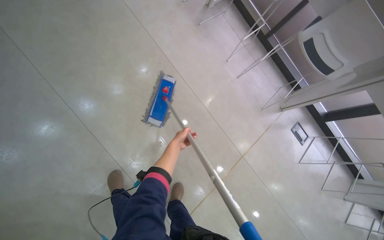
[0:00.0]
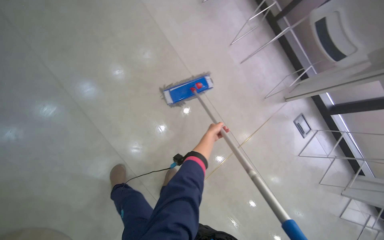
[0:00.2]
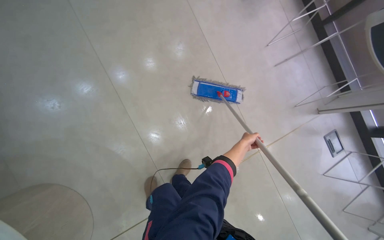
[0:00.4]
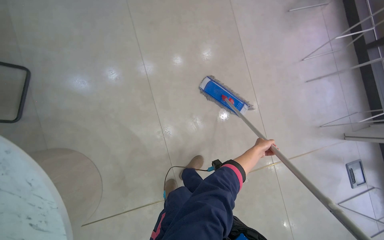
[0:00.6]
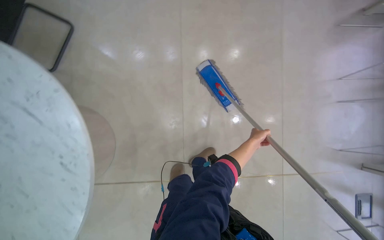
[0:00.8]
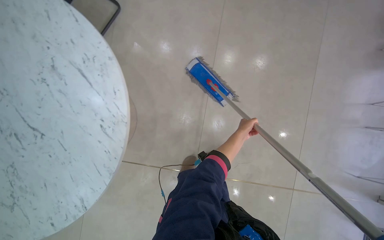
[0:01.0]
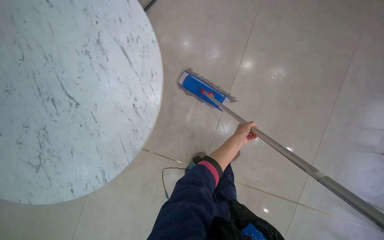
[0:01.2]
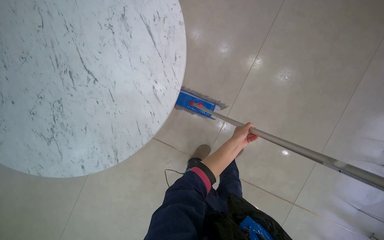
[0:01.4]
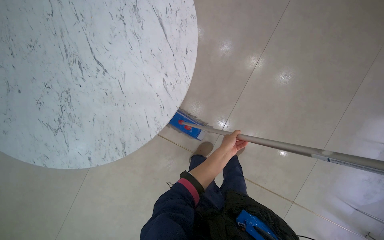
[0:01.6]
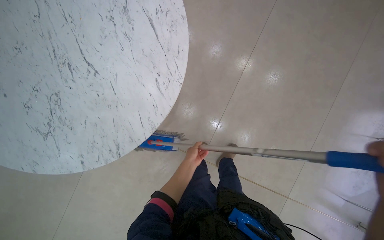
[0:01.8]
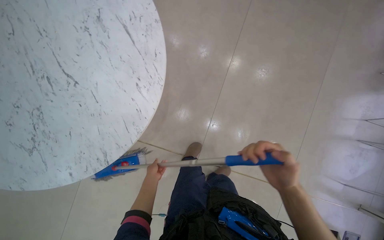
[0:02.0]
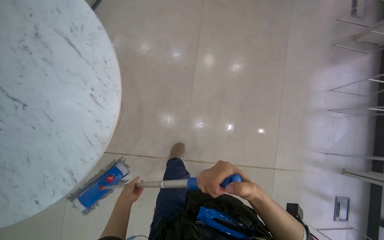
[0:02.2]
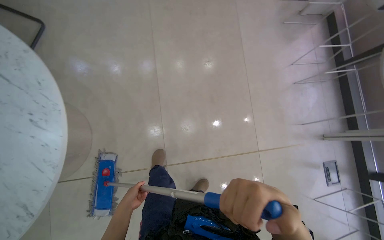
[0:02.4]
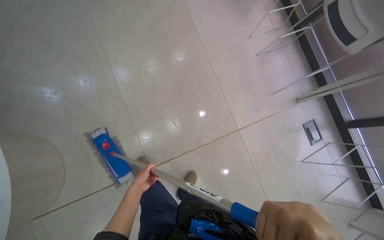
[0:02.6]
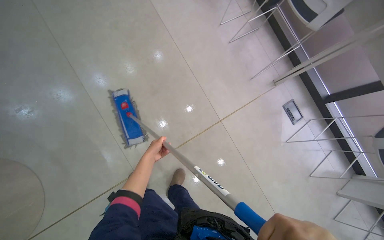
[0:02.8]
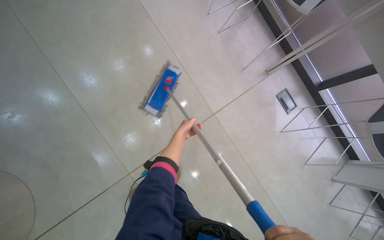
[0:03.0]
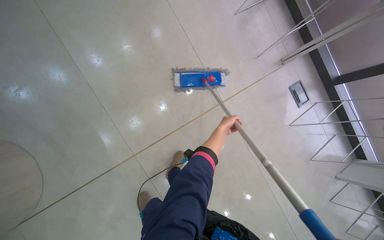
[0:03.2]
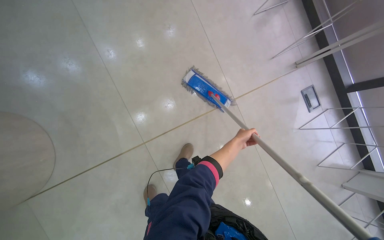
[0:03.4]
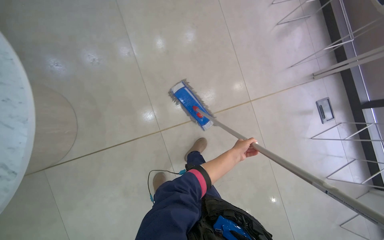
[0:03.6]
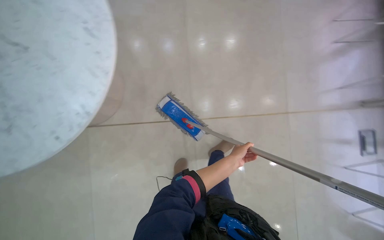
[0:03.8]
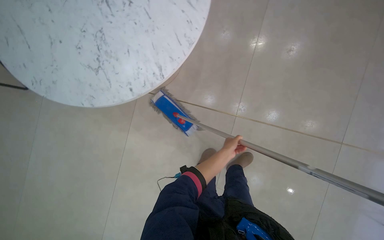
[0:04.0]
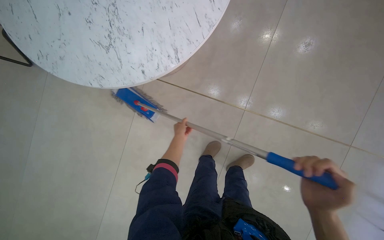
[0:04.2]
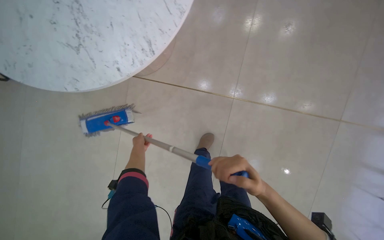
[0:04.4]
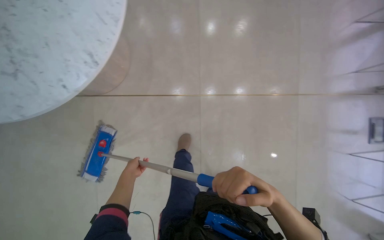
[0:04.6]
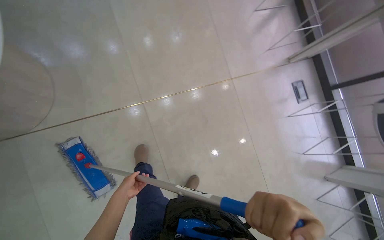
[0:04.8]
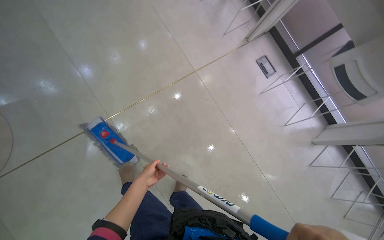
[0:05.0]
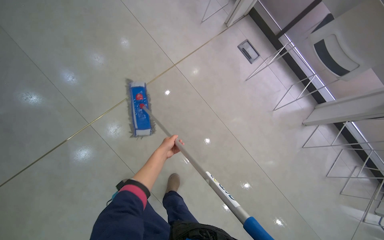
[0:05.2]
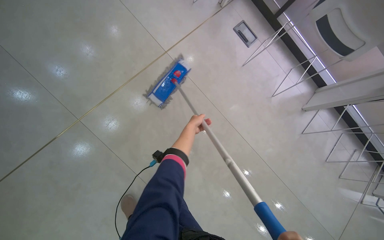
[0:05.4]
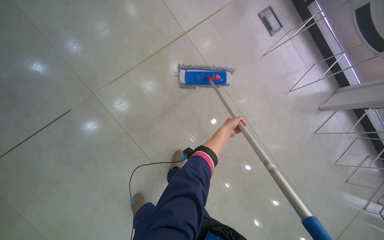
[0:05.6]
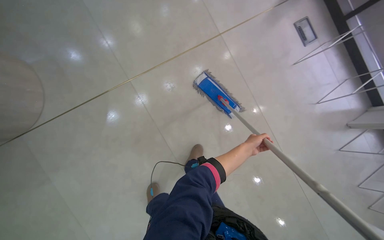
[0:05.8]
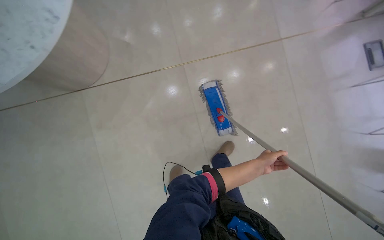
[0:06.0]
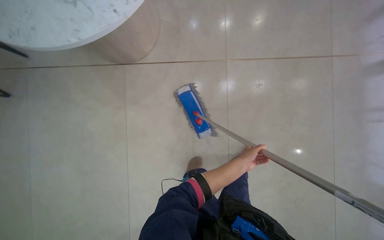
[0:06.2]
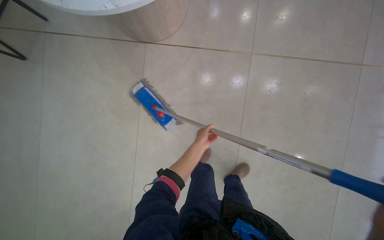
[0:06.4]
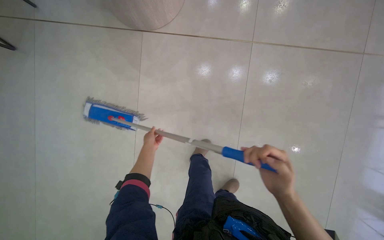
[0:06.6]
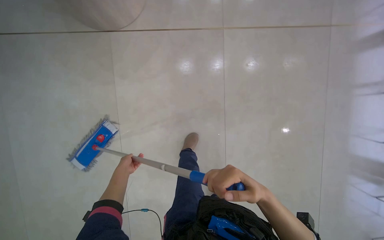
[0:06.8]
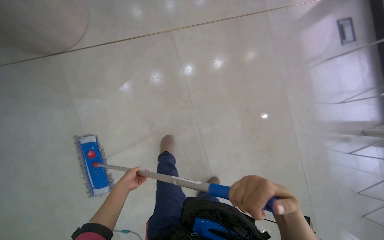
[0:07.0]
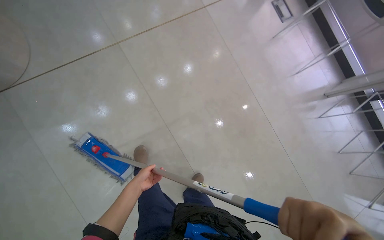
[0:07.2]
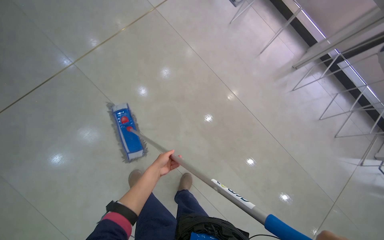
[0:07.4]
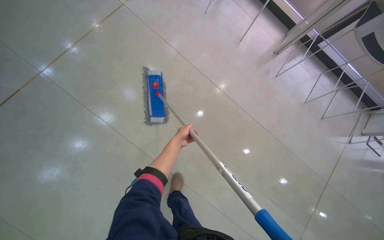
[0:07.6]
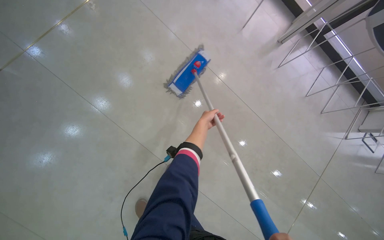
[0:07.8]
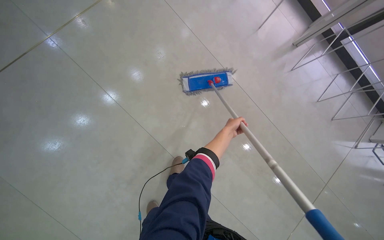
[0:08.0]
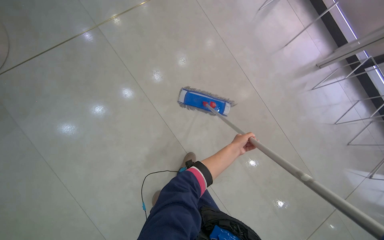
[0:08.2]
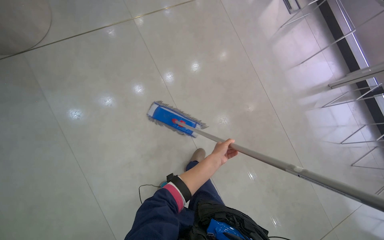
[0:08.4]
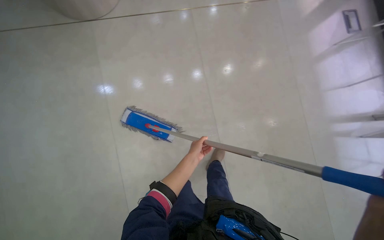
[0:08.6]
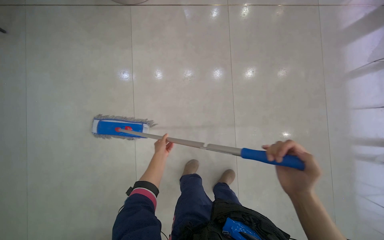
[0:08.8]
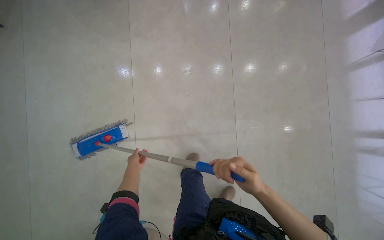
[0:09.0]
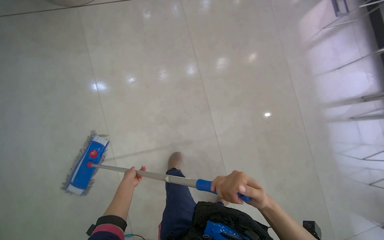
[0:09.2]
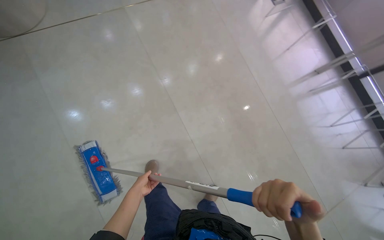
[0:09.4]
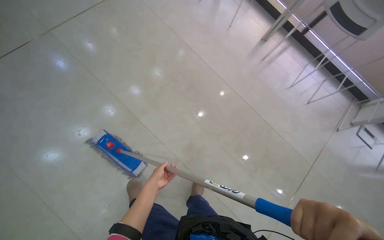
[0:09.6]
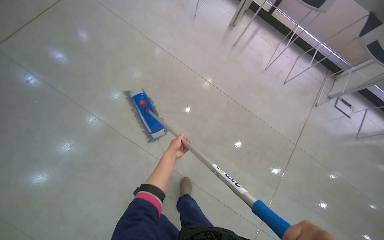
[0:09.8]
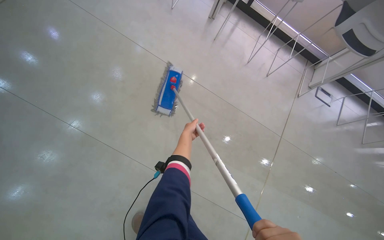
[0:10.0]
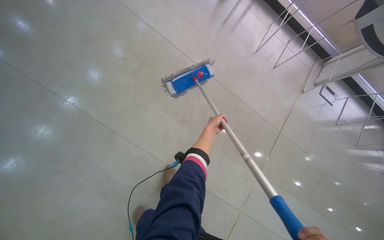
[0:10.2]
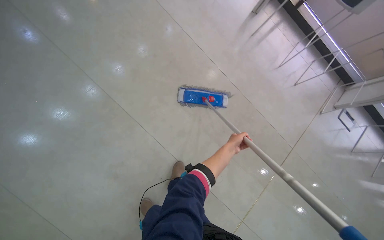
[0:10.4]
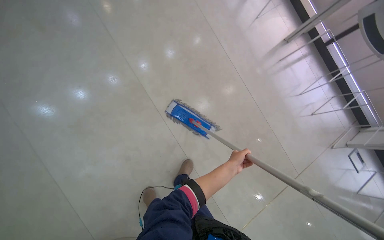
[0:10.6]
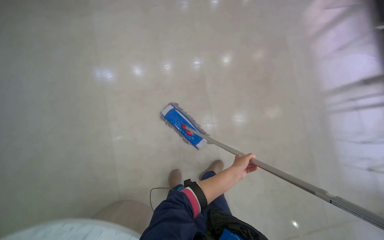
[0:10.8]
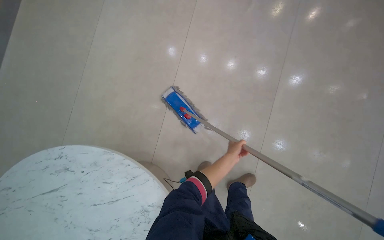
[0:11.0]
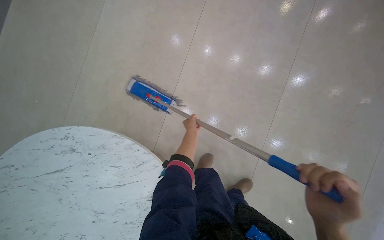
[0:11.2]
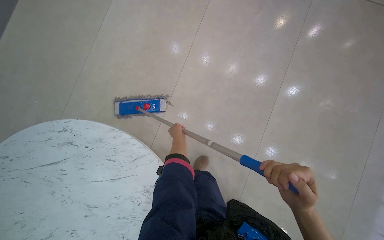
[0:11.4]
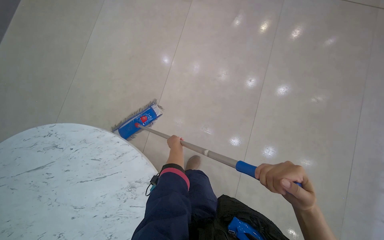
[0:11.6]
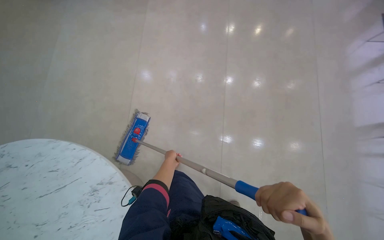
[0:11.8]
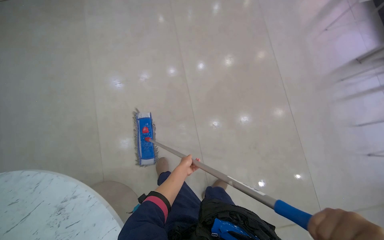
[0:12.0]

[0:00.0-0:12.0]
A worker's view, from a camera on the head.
Job: mopping floor.
The whole recording: Mopping tiled floor. The worker mops the tiled floor, moving chairs to clean underneath them.
0:00.0 to 0:01.6: The head rotates roughly 55 degrees to the left.
0:01.6 to 0:03.0: The camera is carried approximately 80 cm. The head rotates some 65 degrees to the right.
0:03.0 to 0:04.4: The head travels some 60 cm. The scene turns about 25 degrees clockwise in the picture.
0:06.0 to 0:07.6: The wearer moves approximately 40 cm.
0:07.6 to 0:09.0: The head travels some 50 cm. The wearer's head swings about 25 degrees to the left.
0:09.0 to 0:10.4: The wearer moves about 60 cm. The head rotates about 45 degrees to the right.
0:10.4 to 0:12.0: The camera is carried approximately 50 cm.

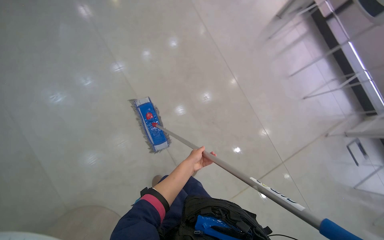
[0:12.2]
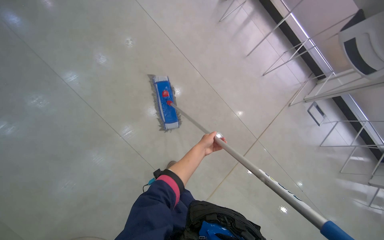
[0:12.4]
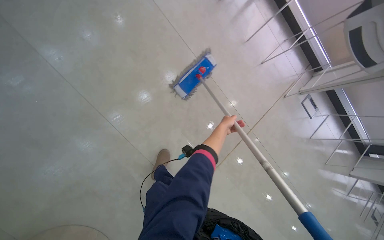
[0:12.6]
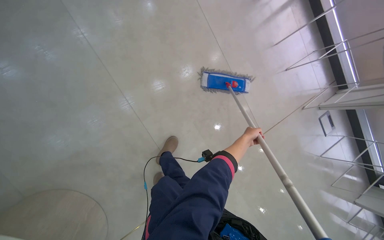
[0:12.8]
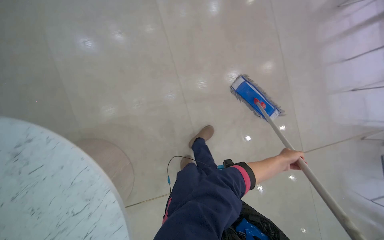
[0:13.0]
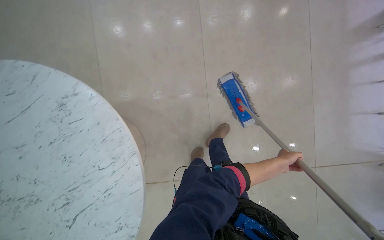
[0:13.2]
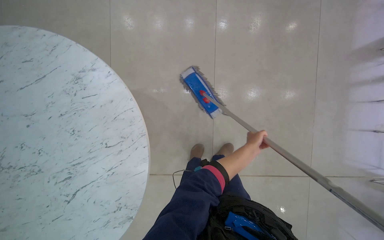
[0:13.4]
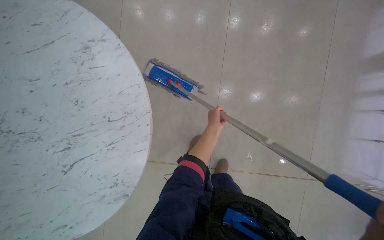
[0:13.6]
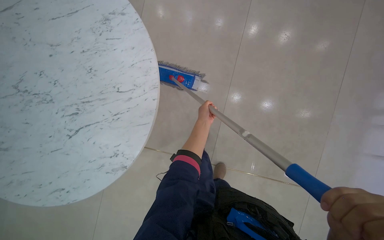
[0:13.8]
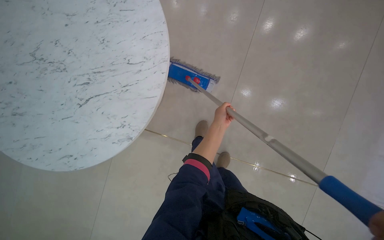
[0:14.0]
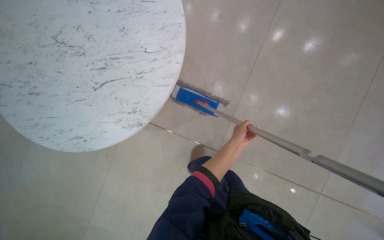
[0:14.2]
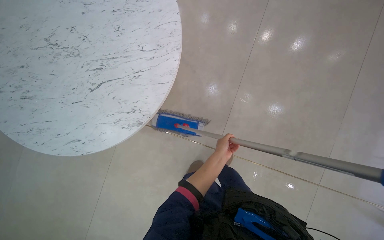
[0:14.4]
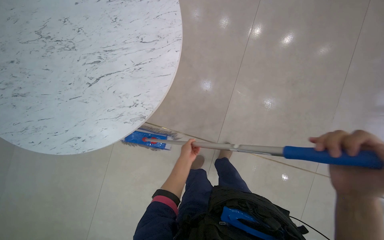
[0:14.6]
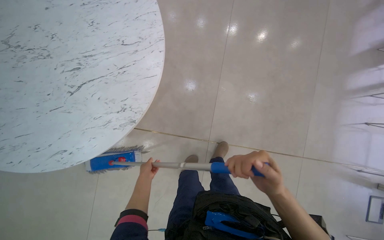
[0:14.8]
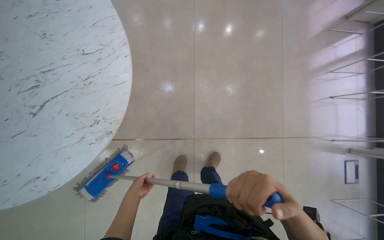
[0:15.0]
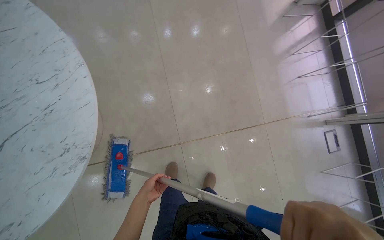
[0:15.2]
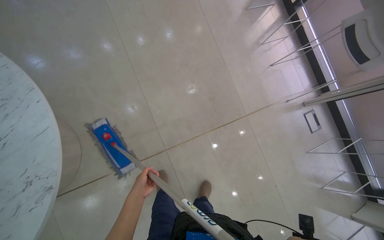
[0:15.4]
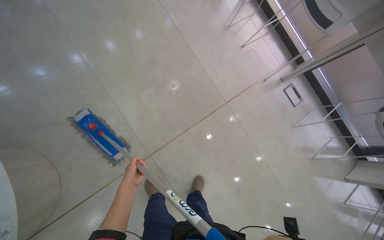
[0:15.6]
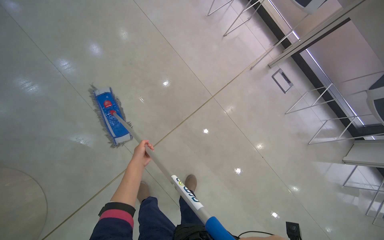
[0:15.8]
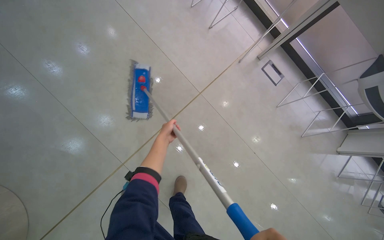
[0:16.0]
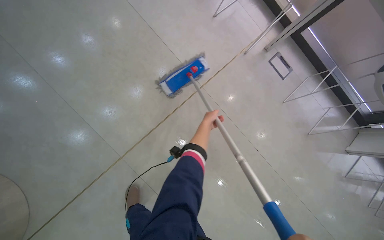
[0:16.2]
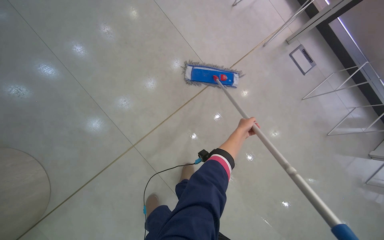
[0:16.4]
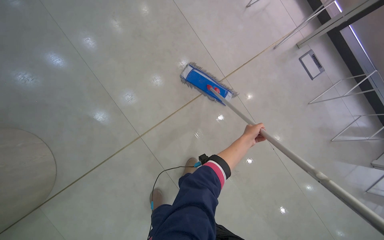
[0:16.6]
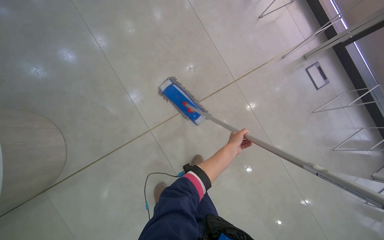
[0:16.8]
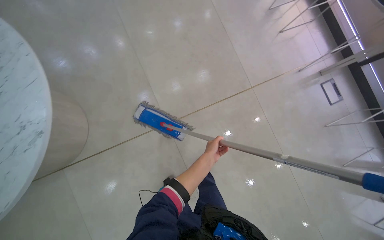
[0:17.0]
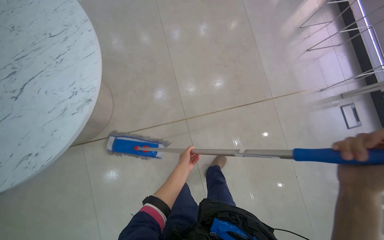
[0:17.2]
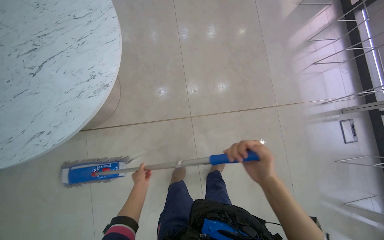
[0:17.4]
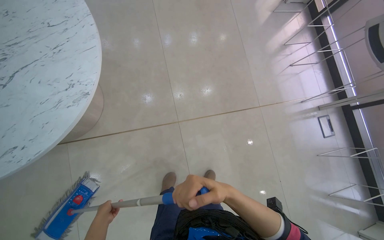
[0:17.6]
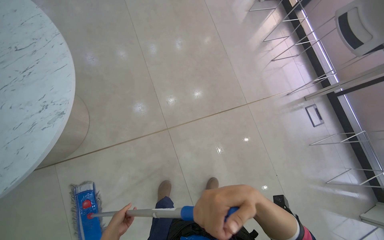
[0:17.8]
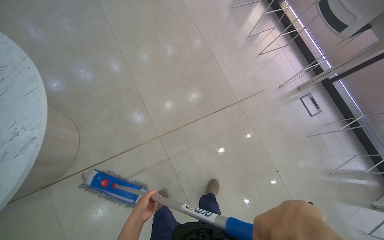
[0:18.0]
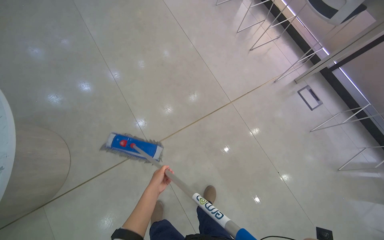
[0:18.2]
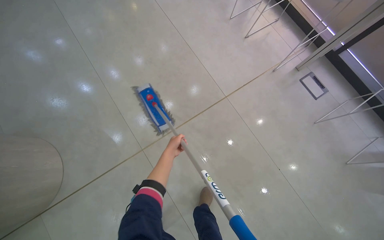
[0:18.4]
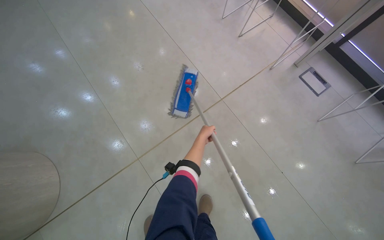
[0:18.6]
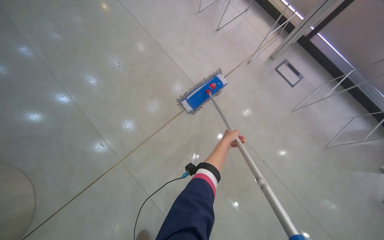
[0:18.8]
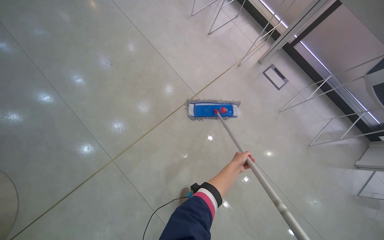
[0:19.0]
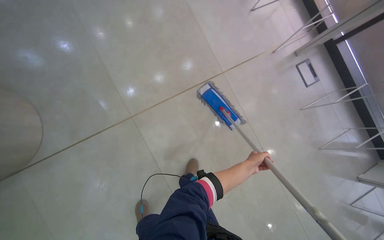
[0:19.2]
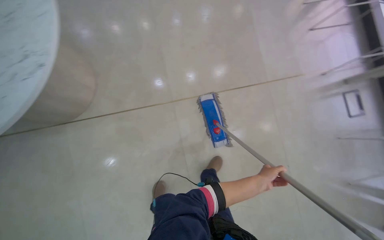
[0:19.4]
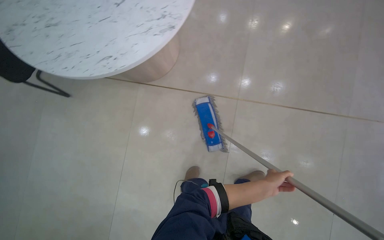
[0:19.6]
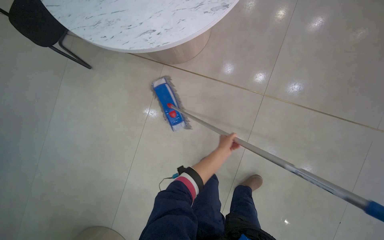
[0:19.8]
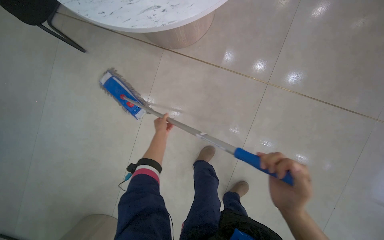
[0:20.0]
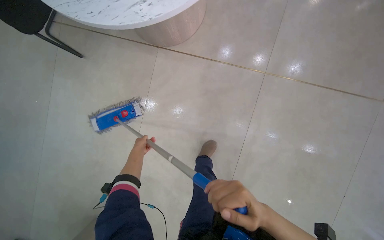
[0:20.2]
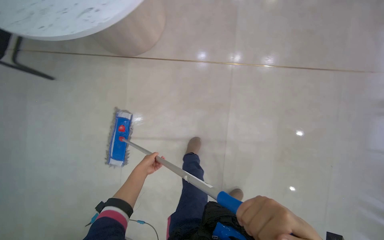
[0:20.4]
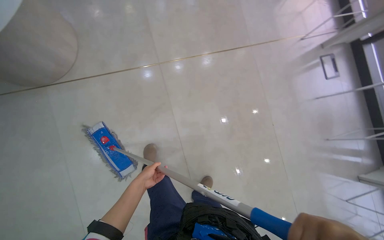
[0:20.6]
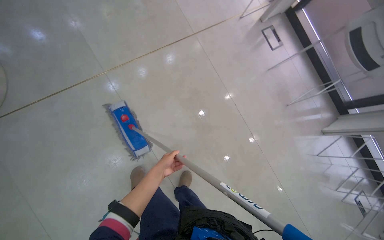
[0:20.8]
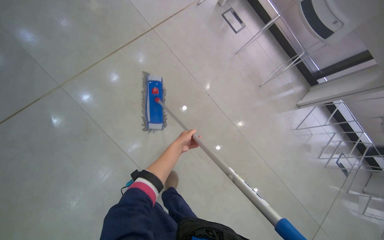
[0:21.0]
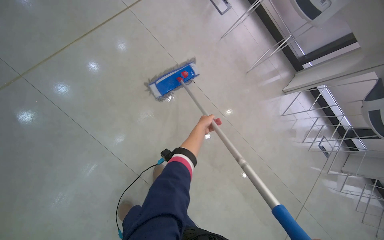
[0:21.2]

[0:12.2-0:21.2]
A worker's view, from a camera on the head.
Job: mopping floor.
The whole recording: Mopping tiled floor. The worker mops the tiled floor, moving chairs to clean underneath them.
0:12.2 to 0:13.8: The camera travels roughly 50 cm. The scene rotates clockwise by approximately 45 degrees.
0:13.8 to 0:15.2: The head rotates approximately 30 degrees to the right.
0:15.2 to 0:16.6: The camera travels some 60 cm.
0:16.6 to 0:18.2: The camera pitches upward, by roughly 15 degrees.
0:18.2 to 0:19.8: The camera is carried about 40 cm. The scene rotates clockwise by some 30 degrees.
0:19.8 to 0:21.2: The camera is carried about 50 cm. The head rotates some 35 degrees to the right.
